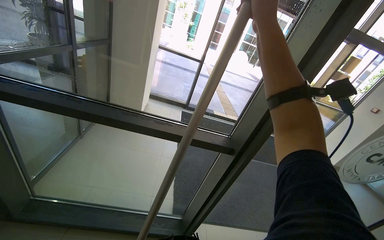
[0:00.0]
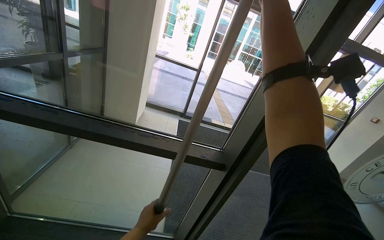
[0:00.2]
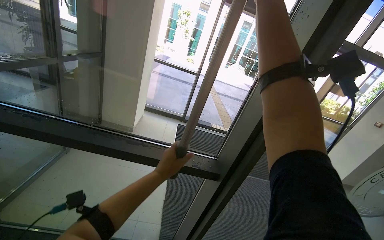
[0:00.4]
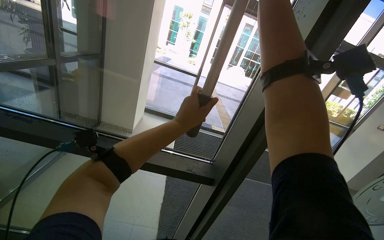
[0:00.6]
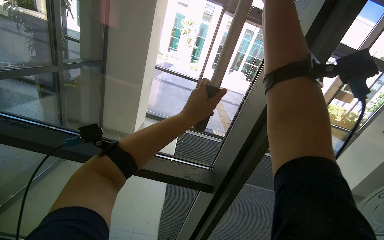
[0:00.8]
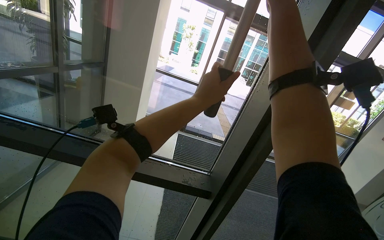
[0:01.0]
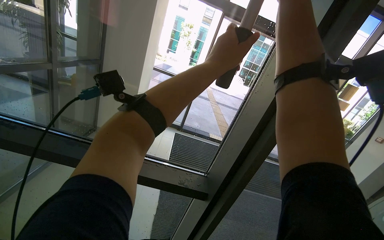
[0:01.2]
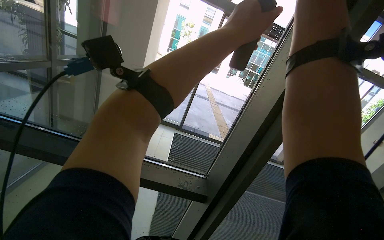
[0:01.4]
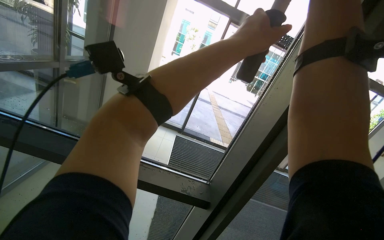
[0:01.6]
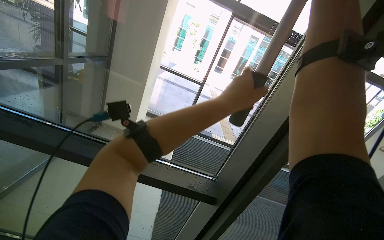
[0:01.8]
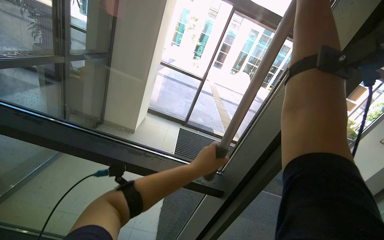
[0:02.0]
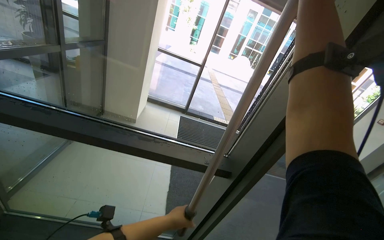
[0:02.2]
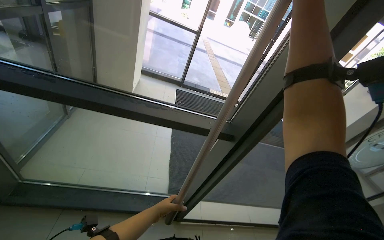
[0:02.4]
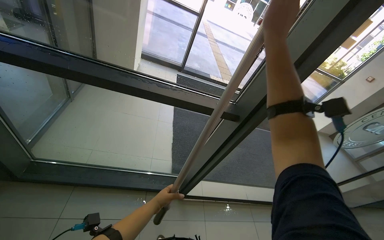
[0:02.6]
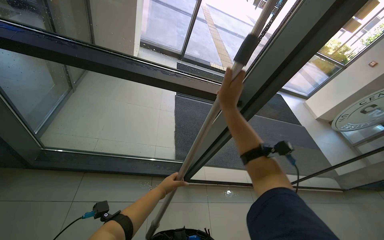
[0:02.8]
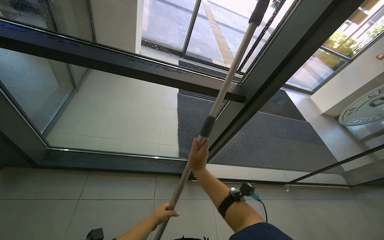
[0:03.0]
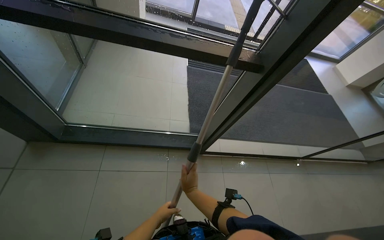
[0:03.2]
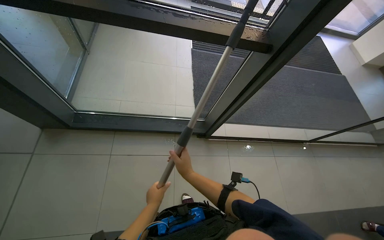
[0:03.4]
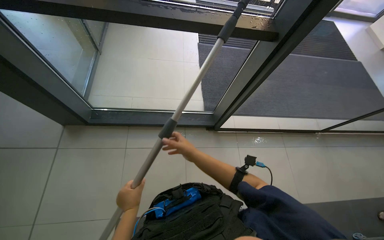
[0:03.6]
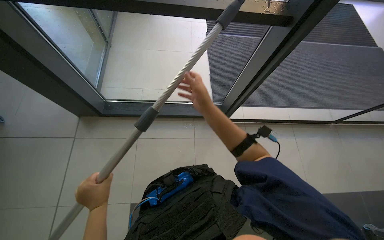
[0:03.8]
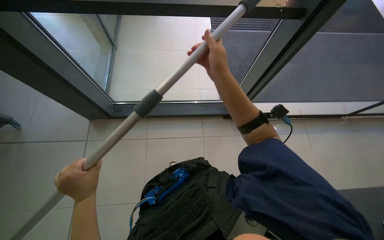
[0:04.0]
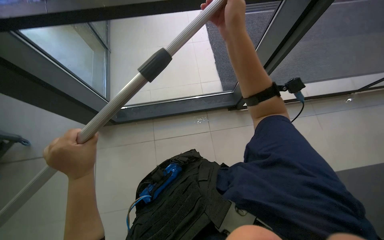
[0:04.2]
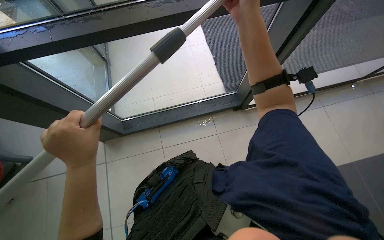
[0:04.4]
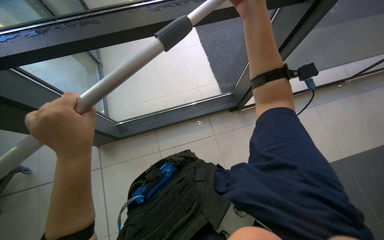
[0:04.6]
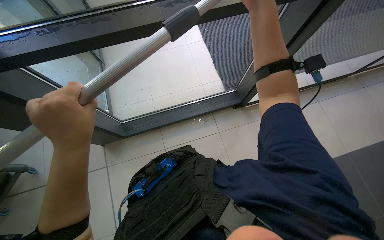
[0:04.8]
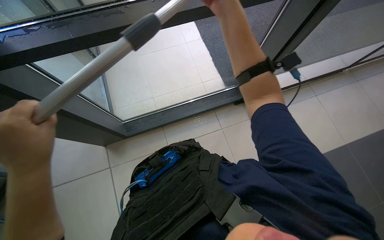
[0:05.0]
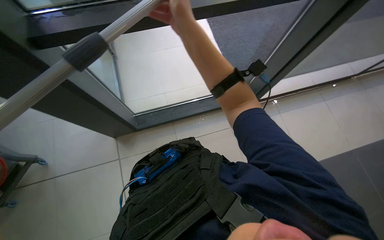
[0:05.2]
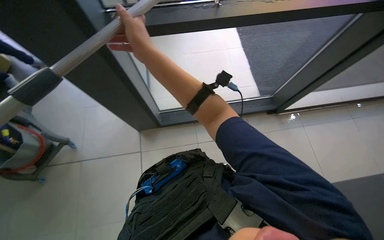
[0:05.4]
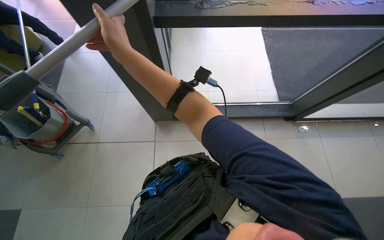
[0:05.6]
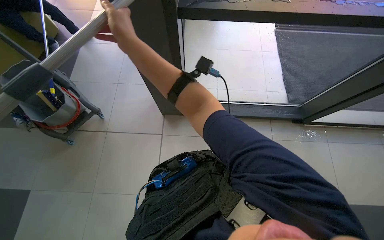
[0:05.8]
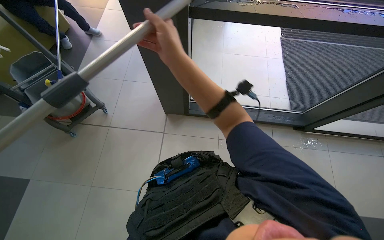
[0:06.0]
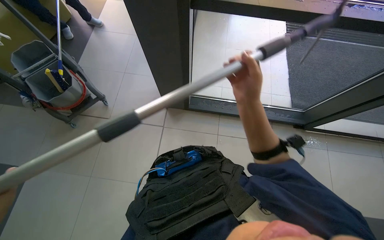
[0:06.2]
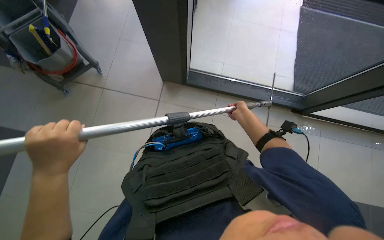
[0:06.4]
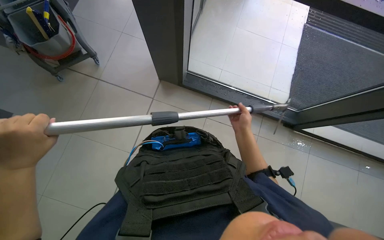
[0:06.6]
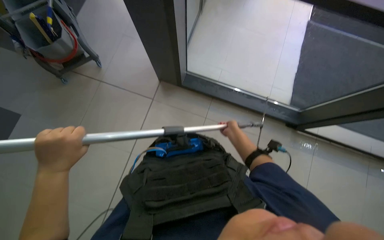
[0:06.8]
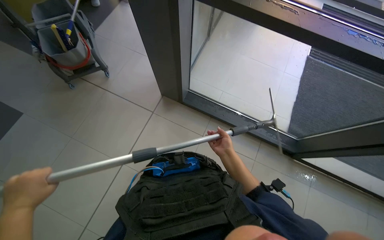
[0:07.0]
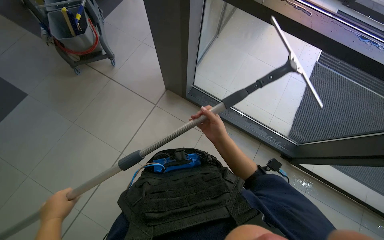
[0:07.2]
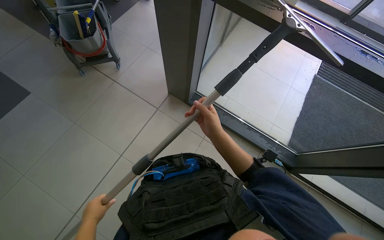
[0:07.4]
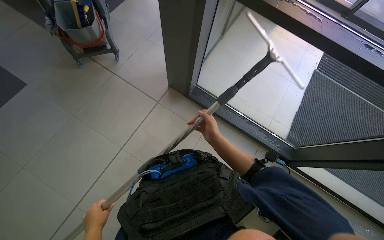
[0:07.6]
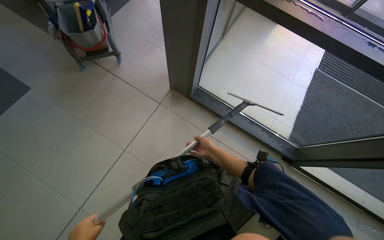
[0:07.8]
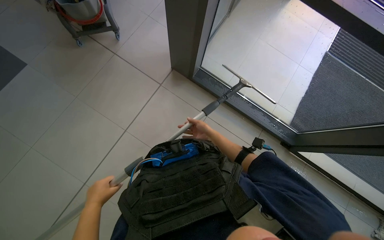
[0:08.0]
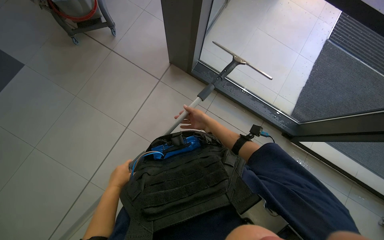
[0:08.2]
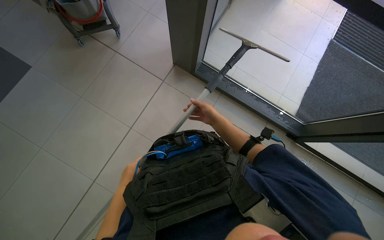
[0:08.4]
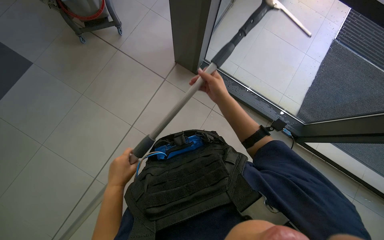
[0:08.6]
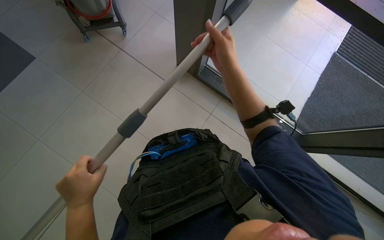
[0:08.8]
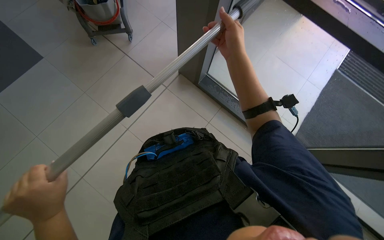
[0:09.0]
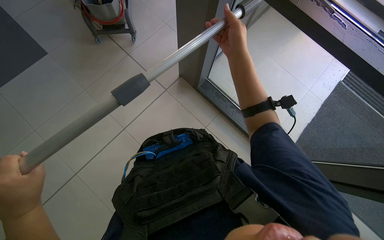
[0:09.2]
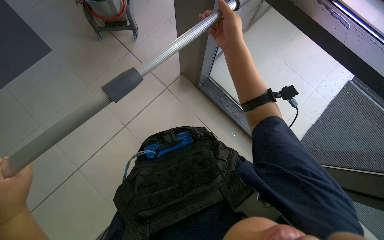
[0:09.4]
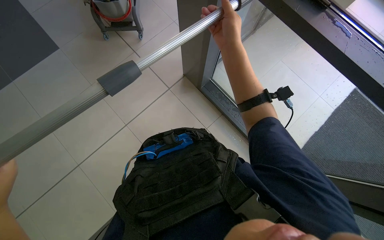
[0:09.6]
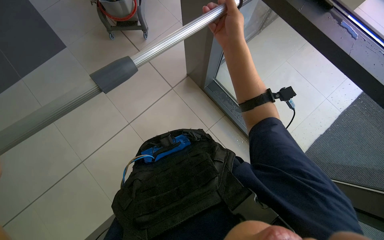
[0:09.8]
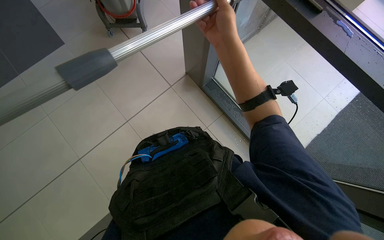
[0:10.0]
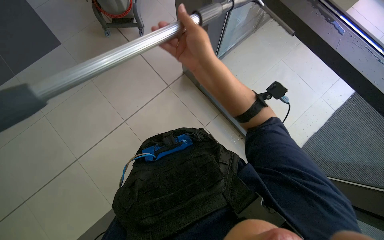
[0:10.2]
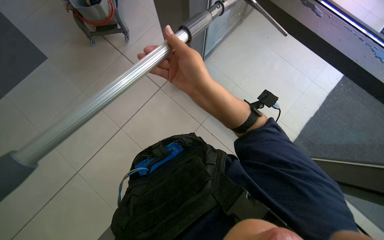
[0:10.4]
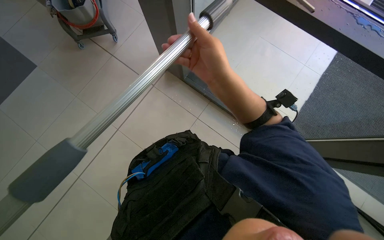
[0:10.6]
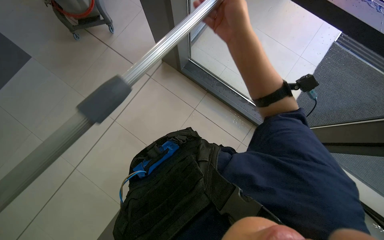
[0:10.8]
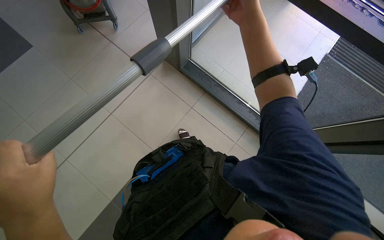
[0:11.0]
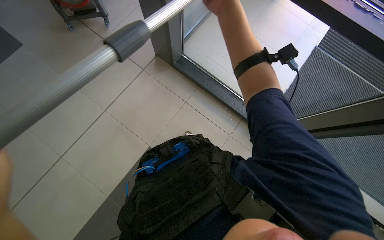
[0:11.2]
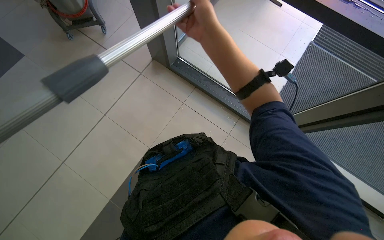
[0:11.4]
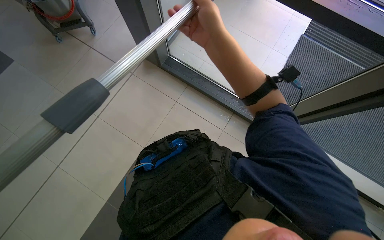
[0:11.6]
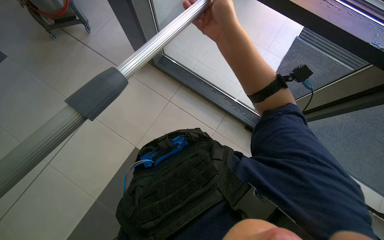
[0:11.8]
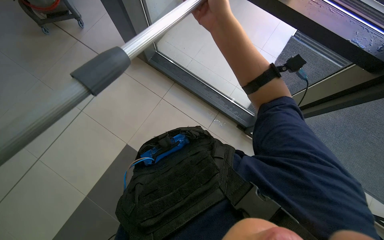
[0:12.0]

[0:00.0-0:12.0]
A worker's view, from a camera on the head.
Job: cleaning windows.
The whole recording: Cleaning glass panels. The worker cleans the glass panels with a long pole tool and then wipes them with a cloth.
0:01.6 to 0:03.0: The wearer looks roughly 30 degrees further downward. The left hand is displaced down the picture and to the left by roughly 90 cm.
0:03.0 to 0:04.4: The camera pitches downward, by roughly 20 degrees. The left hand shifts about 40 cm nearer to the camera and to the left. Meanwhile the right hand heads up the picture and nearer to the camera, covering some 20 cm.
0:06.0 to 0:07.6: The scene turns roughly 25 degrees clockwise in the picture. The right hand travels farther from the camera, down the picture and to the right by about 35 cm.
0:07.6 to 0:09.0: The left hand moves nearer and farther over approximately 25 cm, changing direction 2 times. The right hand goes some 25 cm nearer to the camera and up the picture.
0:09.0 to 0:10.4: The right hand shifts approximately 15 cm down the picture and to the left.
0:10.4 to 0:12.0: The right hand travels up the picture by approximately 15 cm.

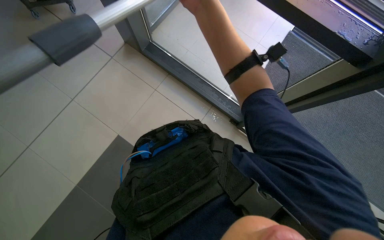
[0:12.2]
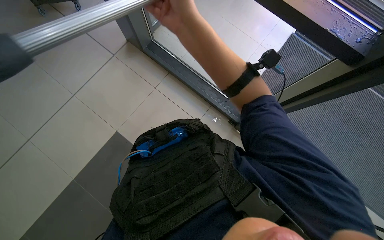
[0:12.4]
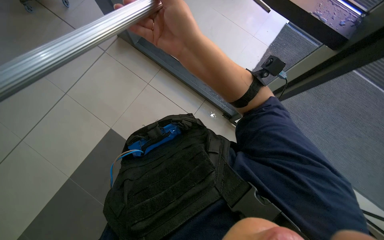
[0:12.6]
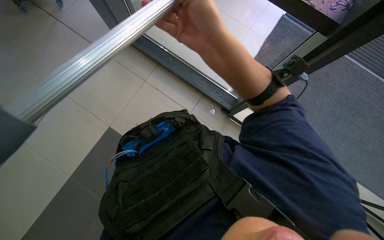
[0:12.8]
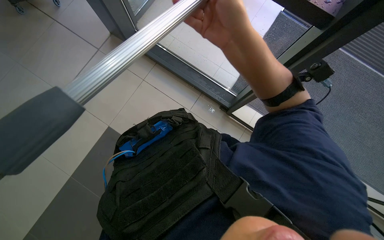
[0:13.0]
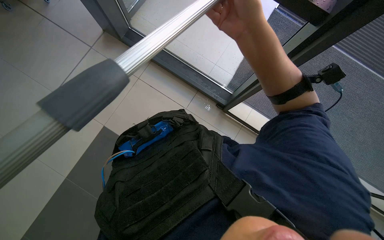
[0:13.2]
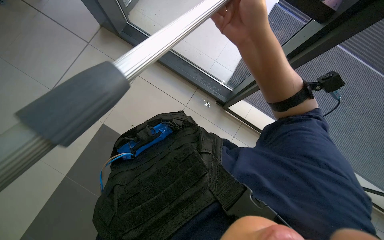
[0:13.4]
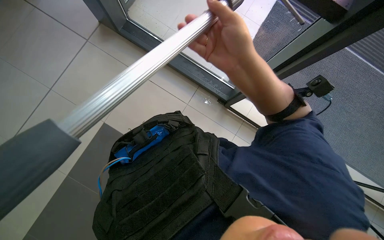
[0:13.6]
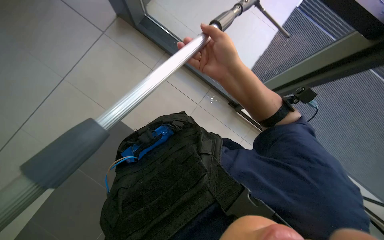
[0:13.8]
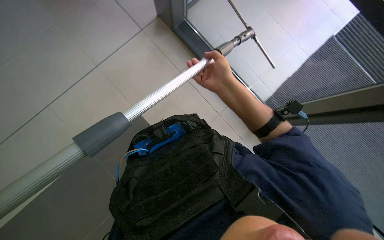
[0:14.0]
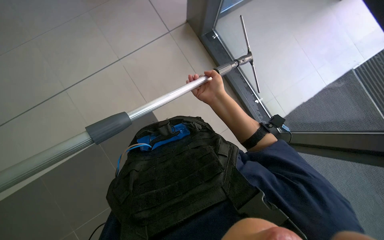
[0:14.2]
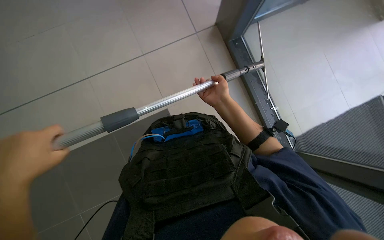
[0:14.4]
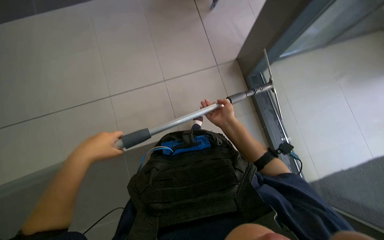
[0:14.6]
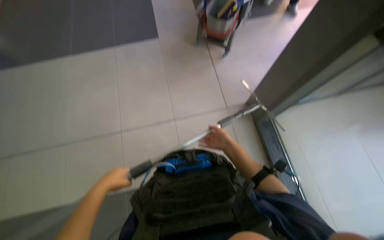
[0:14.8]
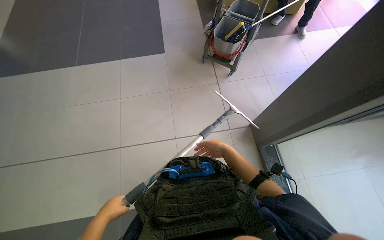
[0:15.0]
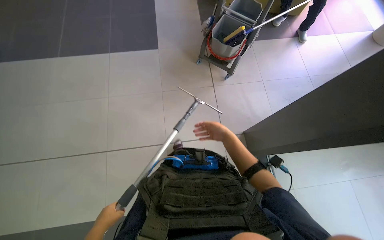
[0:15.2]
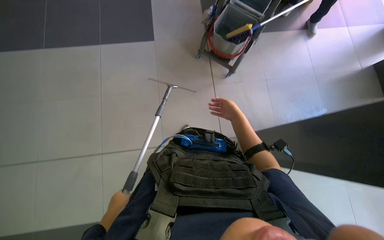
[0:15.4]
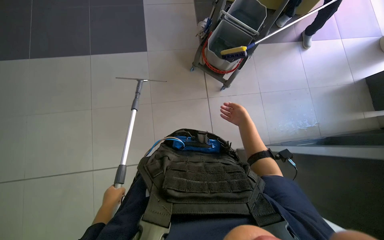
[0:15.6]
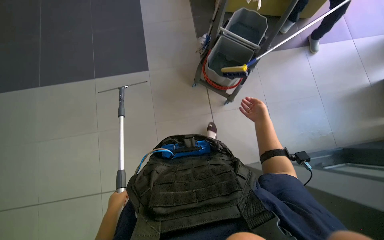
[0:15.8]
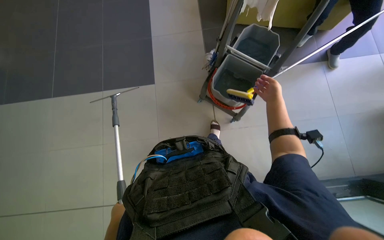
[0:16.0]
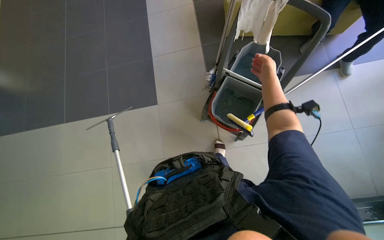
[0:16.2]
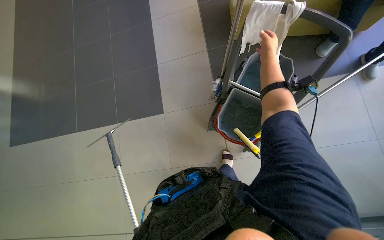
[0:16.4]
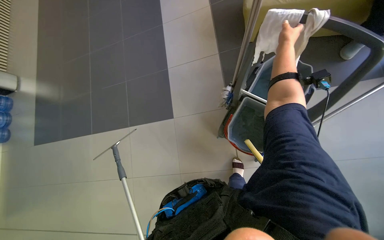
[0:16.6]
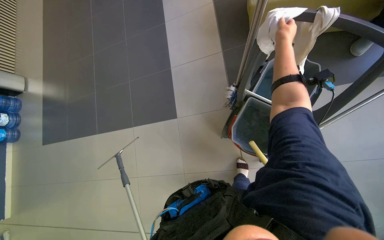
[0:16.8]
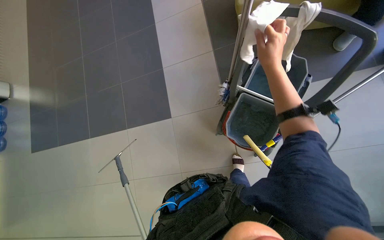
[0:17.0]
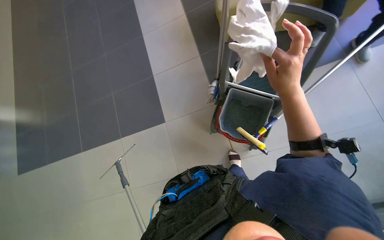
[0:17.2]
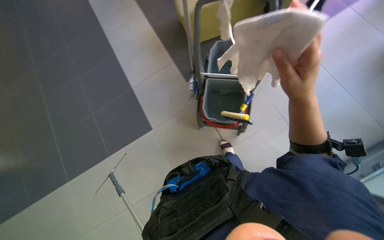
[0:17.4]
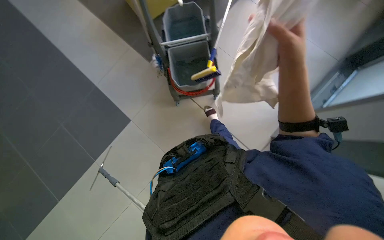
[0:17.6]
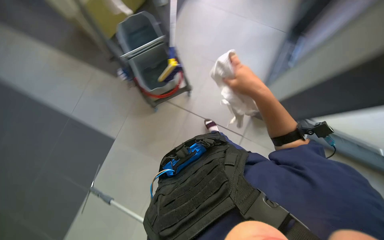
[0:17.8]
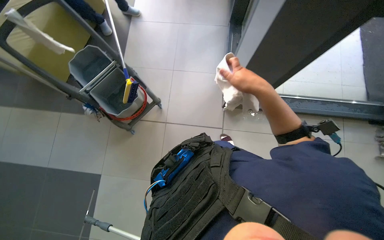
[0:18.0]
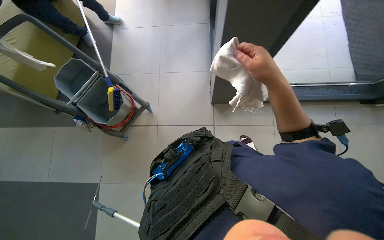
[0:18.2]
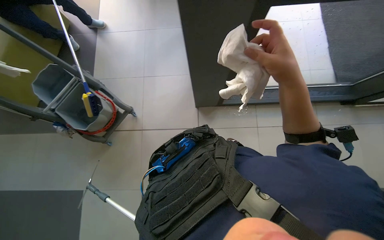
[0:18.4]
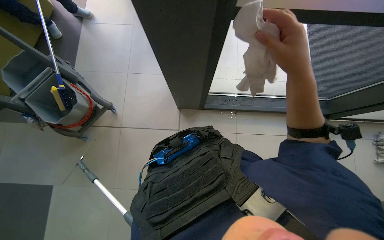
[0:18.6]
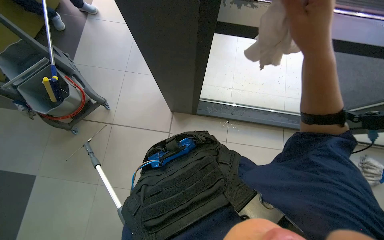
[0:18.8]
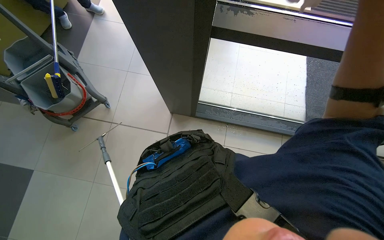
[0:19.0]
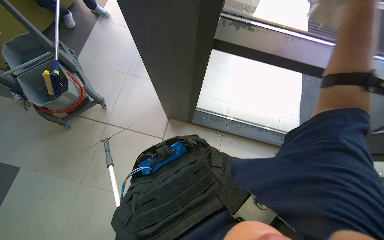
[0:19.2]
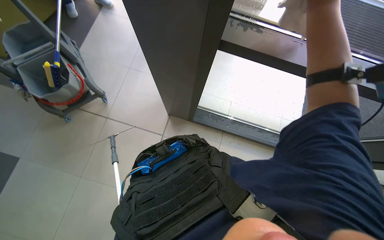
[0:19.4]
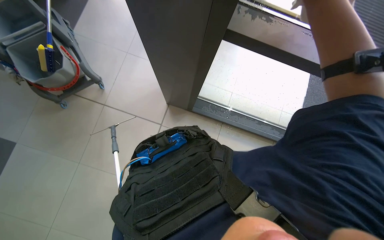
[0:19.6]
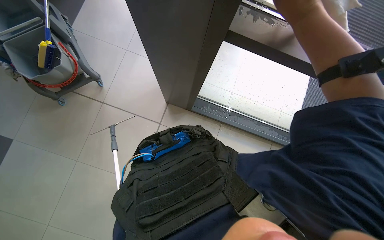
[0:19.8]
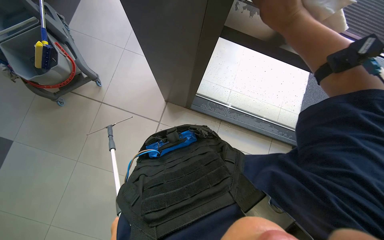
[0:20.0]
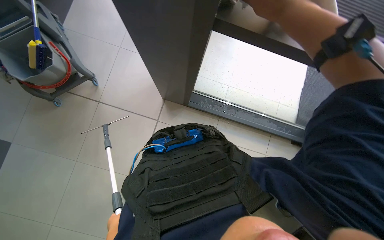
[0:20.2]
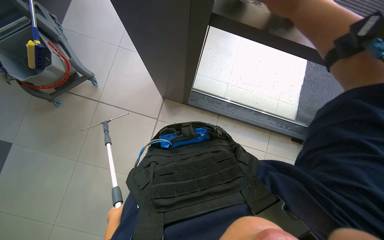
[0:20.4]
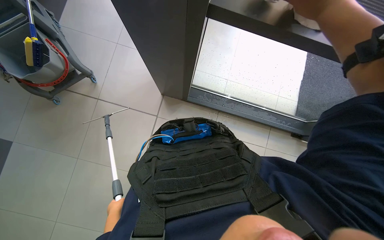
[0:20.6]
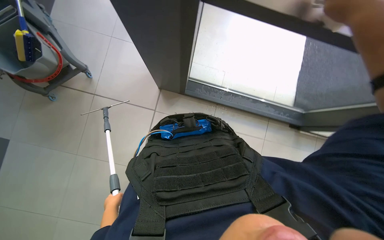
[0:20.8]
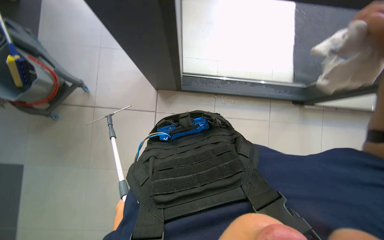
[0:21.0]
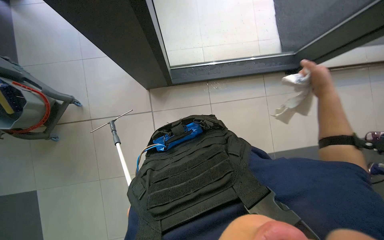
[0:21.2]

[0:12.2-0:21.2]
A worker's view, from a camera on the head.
Job: cleaning windows.
The whole recording: Cleaning glass panels. The worker cleans the glass panels with a long pole tool and then wipes them with a cloth.
0:12.2 to 0:13.8: The right hand moves down the picture and to the right, about 15 cm.
0:13.8 to 0:15.2: The camera pitches upward, by roughly 30 degrees. The scene turns roughly 30 degrees clockwise in the picture.
0:15.2 to 0:16.6: The right hand heads up the picture, covering about 60 cm.
